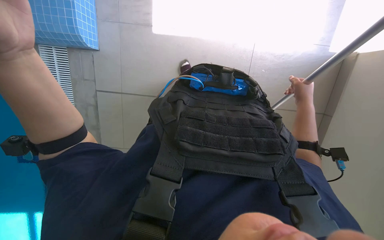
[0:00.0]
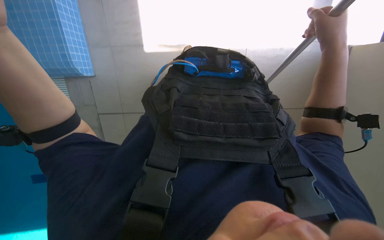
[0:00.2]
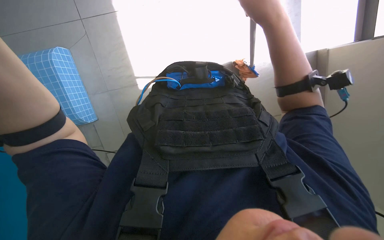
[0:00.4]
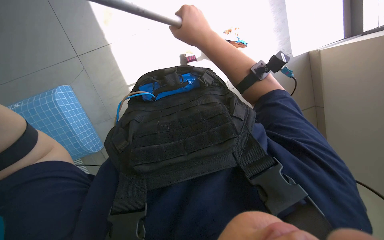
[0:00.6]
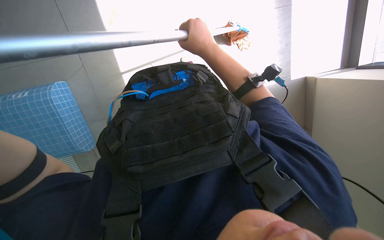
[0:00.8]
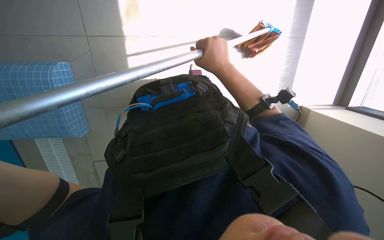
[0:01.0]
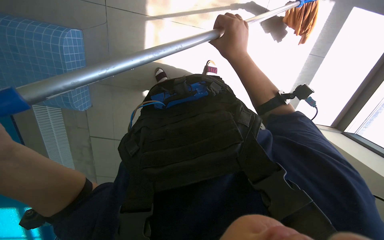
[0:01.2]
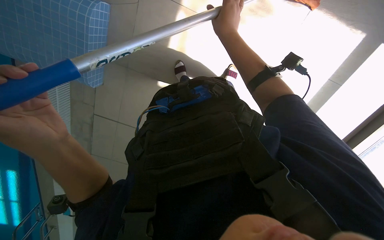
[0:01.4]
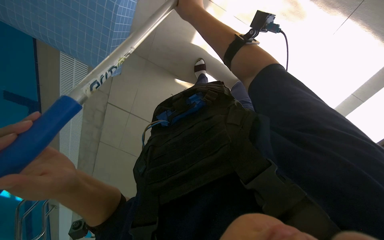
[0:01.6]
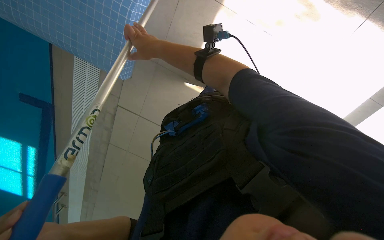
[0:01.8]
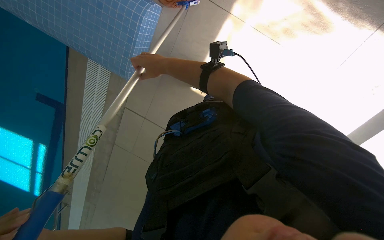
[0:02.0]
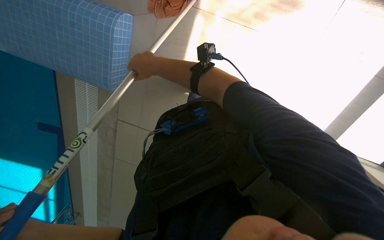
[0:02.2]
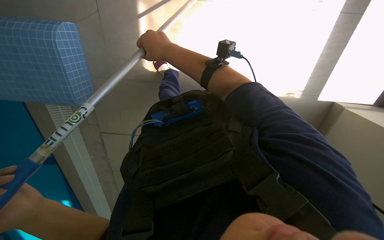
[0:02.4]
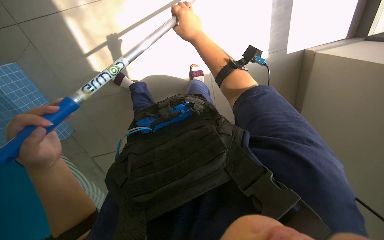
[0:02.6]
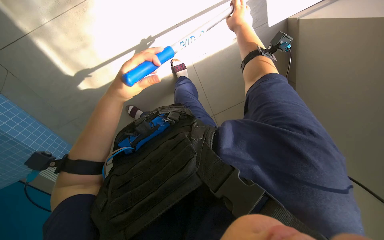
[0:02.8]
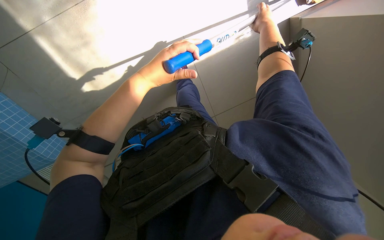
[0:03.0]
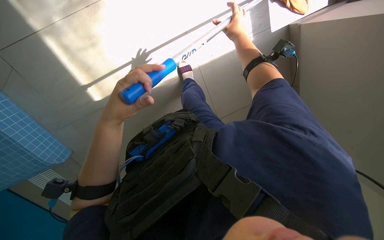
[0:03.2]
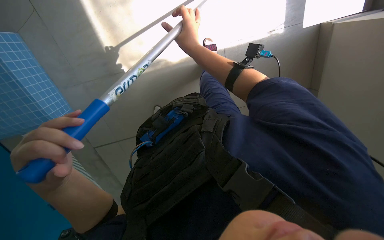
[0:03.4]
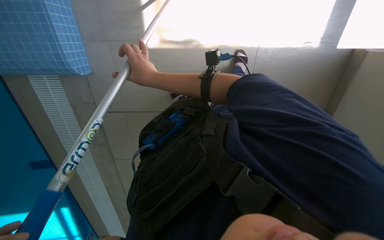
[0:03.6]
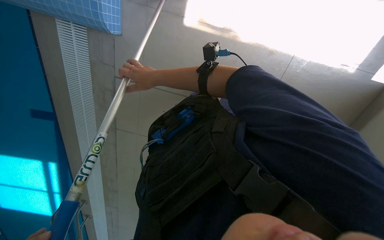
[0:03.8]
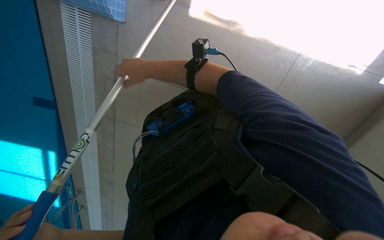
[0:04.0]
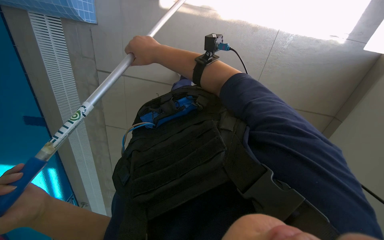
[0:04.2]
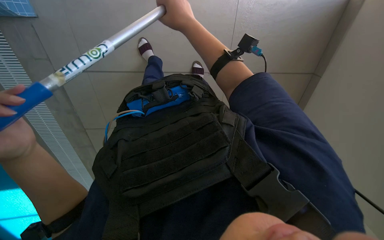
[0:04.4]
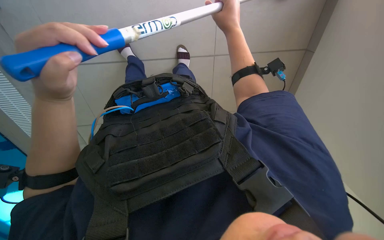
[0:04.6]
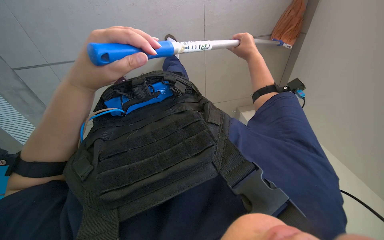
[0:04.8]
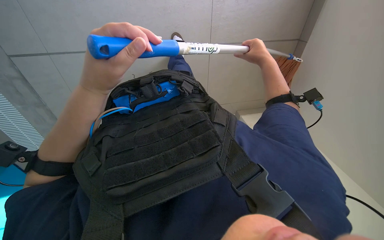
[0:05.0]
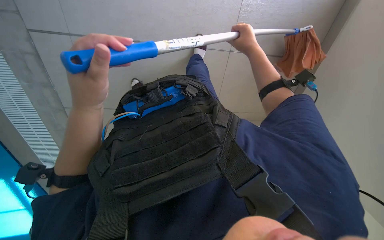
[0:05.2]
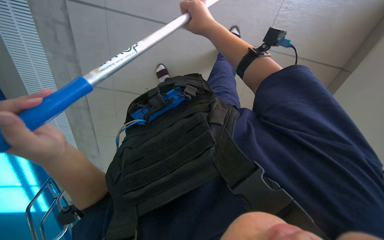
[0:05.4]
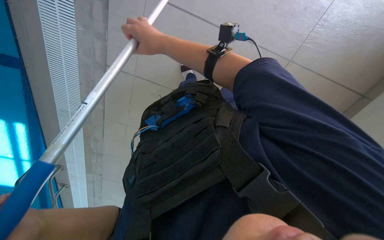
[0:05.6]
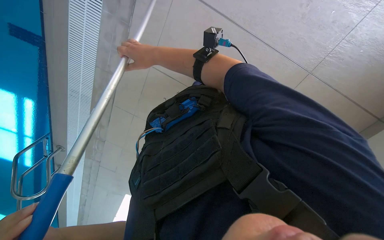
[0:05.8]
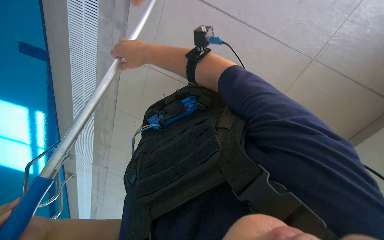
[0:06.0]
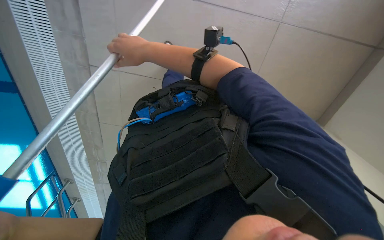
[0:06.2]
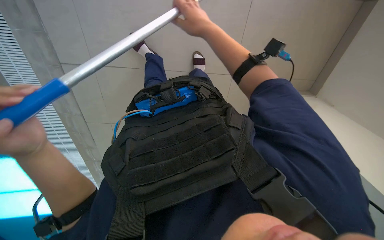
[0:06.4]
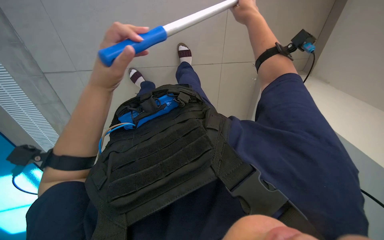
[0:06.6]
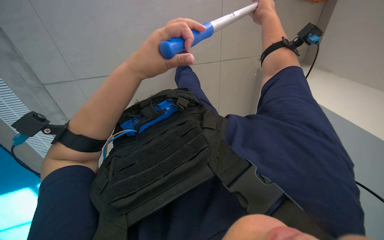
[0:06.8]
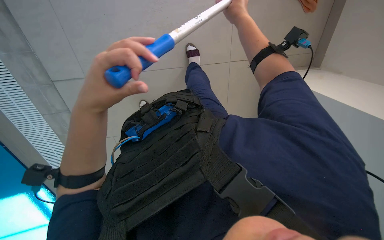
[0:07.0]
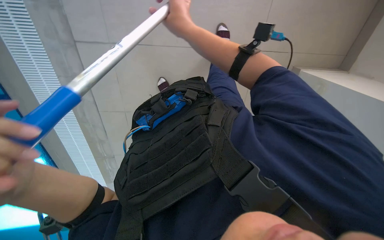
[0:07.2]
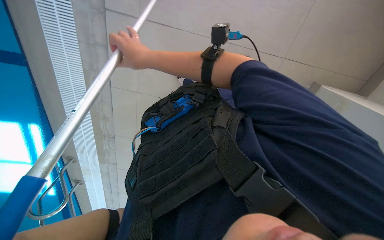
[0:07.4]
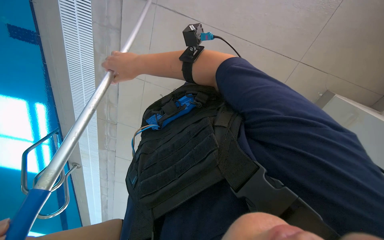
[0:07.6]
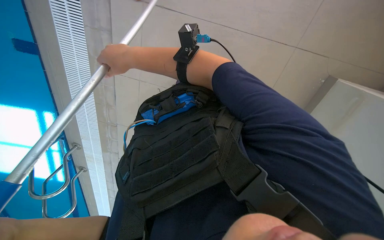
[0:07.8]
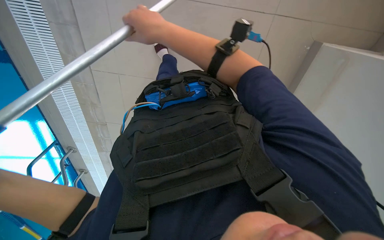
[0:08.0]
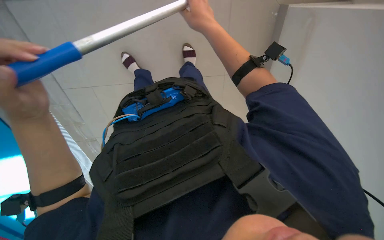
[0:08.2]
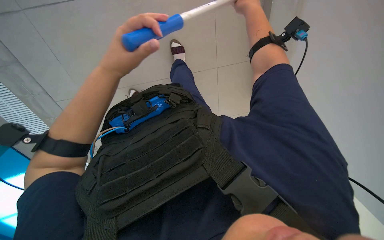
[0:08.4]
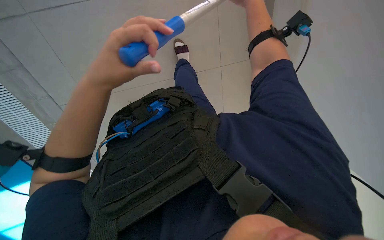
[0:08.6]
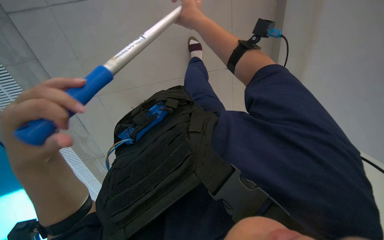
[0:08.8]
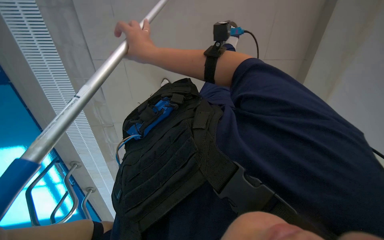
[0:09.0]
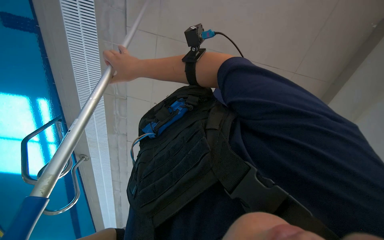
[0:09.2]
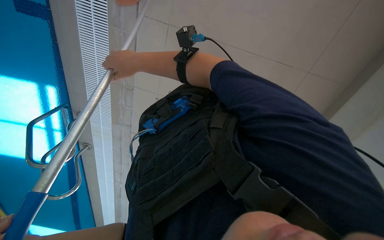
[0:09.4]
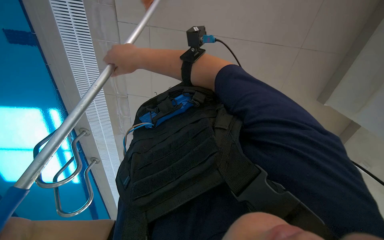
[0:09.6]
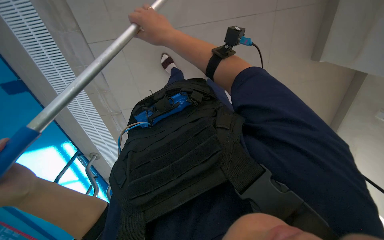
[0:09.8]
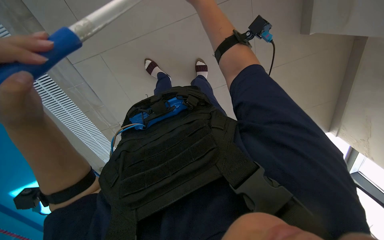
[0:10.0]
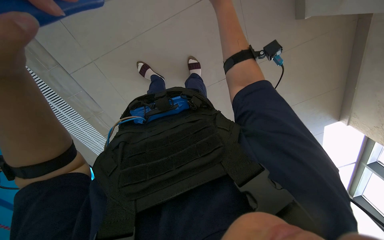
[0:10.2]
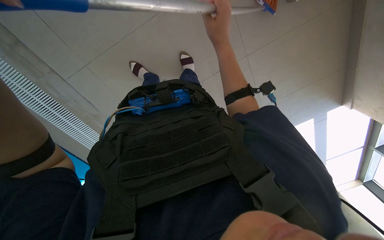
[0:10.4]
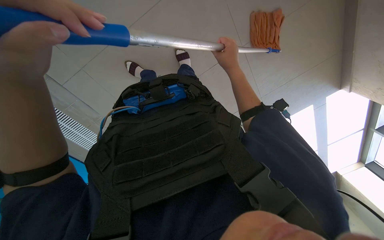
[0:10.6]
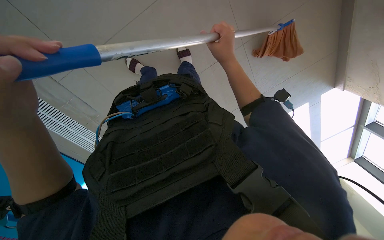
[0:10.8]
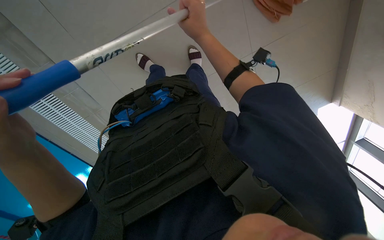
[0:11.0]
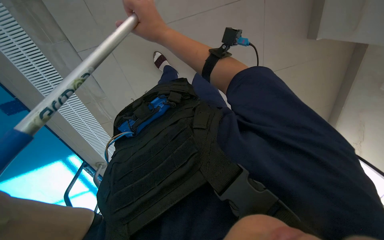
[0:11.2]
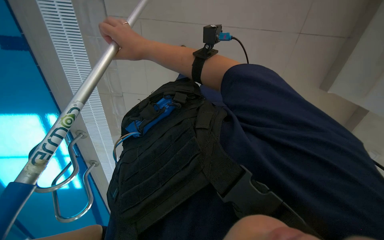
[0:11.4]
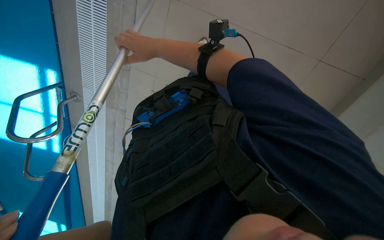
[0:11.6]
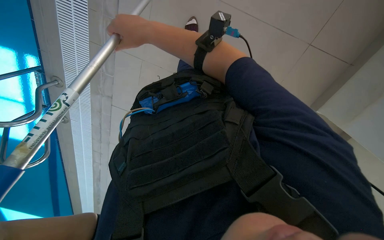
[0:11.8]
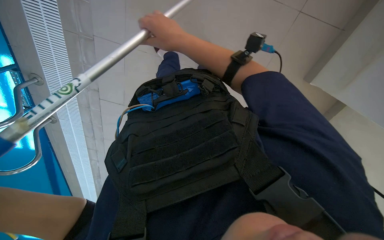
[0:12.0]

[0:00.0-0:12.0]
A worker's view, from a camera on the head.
Job: mopping floor.
The whole recording: Mopping pool deck floor. The worker mops the tiled floor around the pool with a long-handled mop.
0:00.0 to 0:01.6: The camera is aimed approximately 15 degrees further to the left. The scene rotates counterclockwise by roughly 35 degrees.
0:01.6 to 0:03.0: The scene turns some 40 degrees counterclockwise in the picture. The right hand shifts about 50 cm to the right.
0:03.0 to 0:04.4: The right hand heads to the left, covering roughly 25 cm.
0:04.4 to 0:06.0: The view pans to the left by roughly 15 degrees. The right hand travels to the right and back again, roughly 25 cm each way.
0:06.0 to 0:07.6: The right hand reaches some 30 cm to the right, then returns.
0:09.0 to 0:10.4: The wearer looks about 15 degrees further upward. The right hand goes roughly 10 cm to the right.
0:10.4 to 0:12.0: The wearer looks some 15 degrees further downward. The right hand shifts approximately 10 cm to the left.

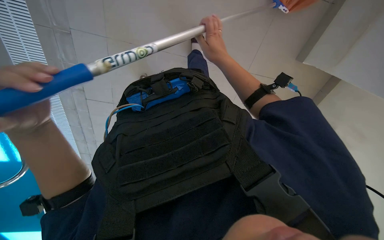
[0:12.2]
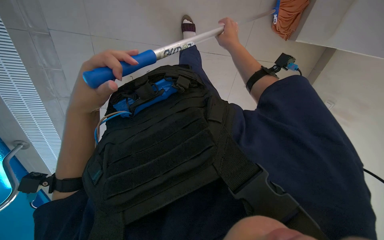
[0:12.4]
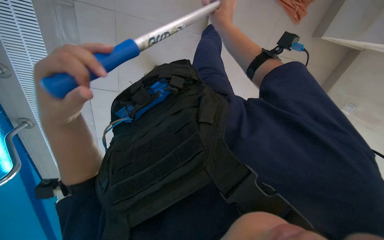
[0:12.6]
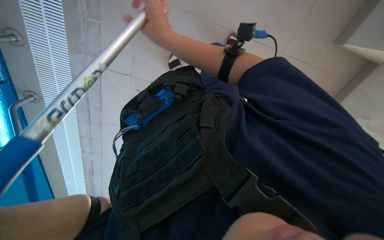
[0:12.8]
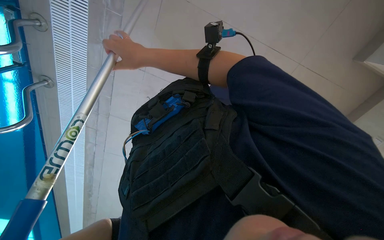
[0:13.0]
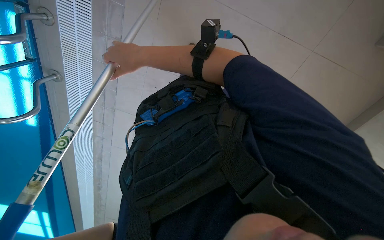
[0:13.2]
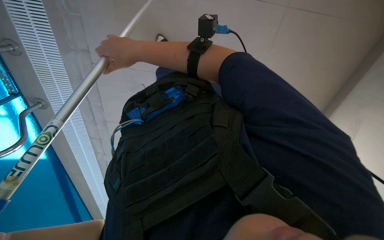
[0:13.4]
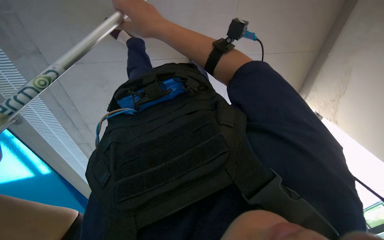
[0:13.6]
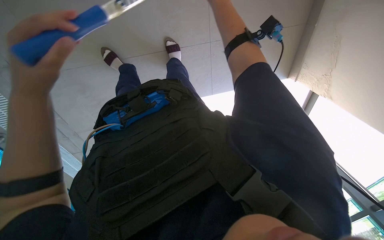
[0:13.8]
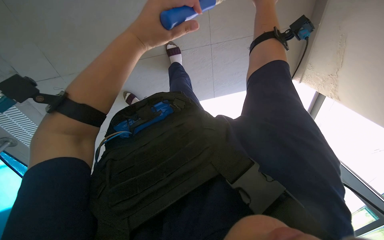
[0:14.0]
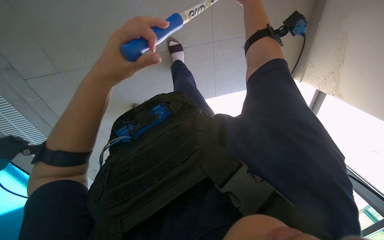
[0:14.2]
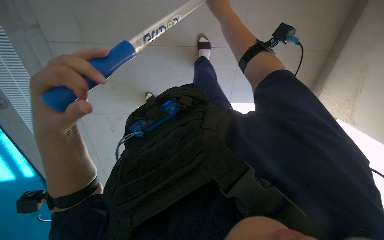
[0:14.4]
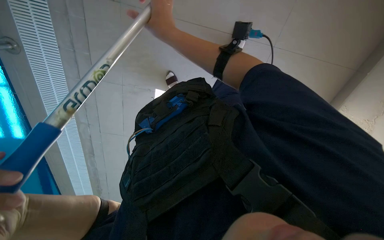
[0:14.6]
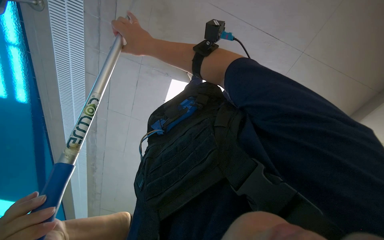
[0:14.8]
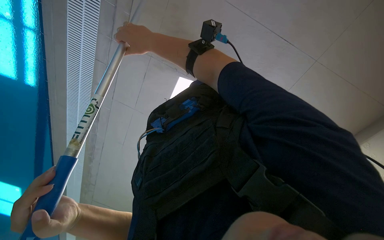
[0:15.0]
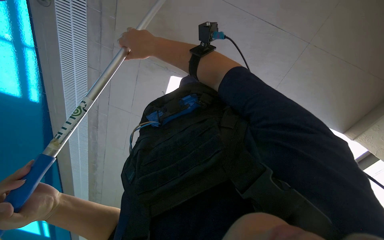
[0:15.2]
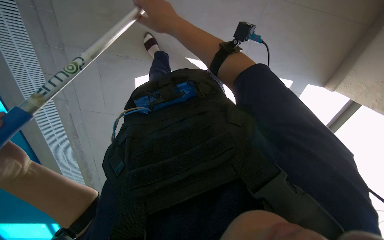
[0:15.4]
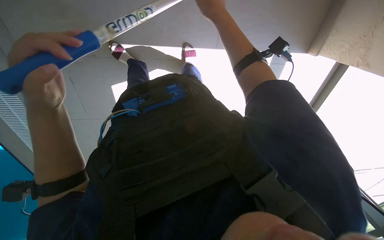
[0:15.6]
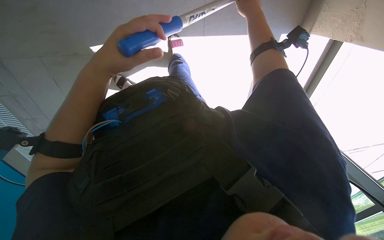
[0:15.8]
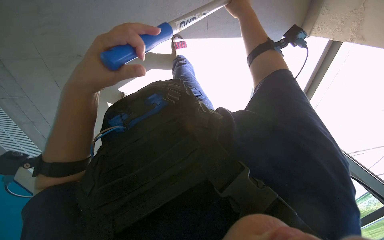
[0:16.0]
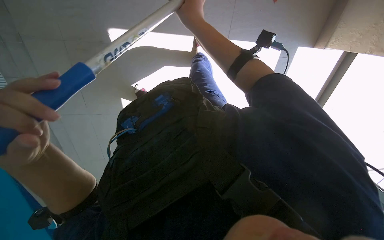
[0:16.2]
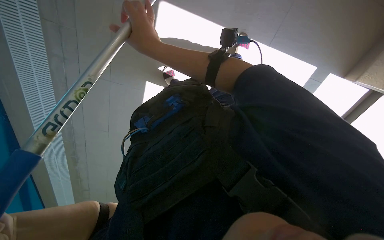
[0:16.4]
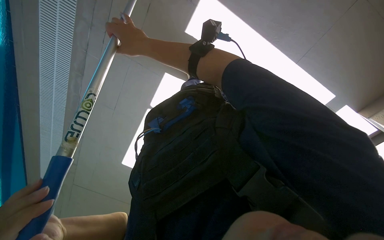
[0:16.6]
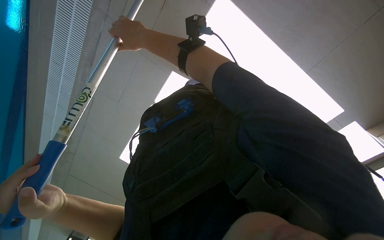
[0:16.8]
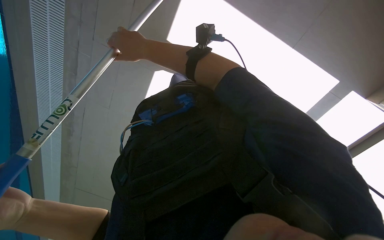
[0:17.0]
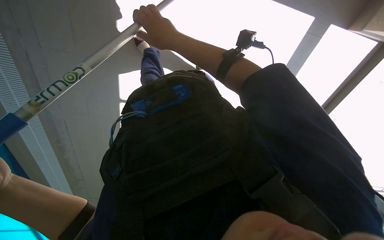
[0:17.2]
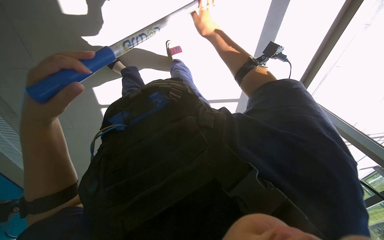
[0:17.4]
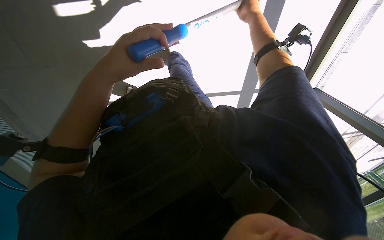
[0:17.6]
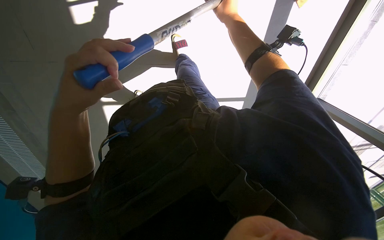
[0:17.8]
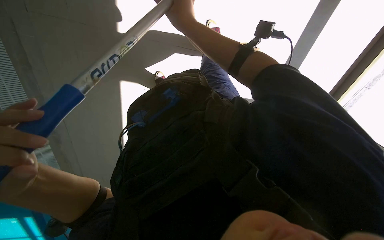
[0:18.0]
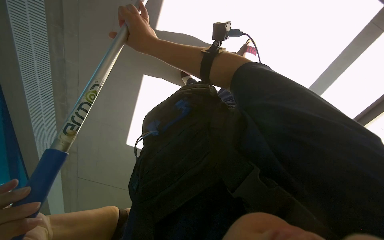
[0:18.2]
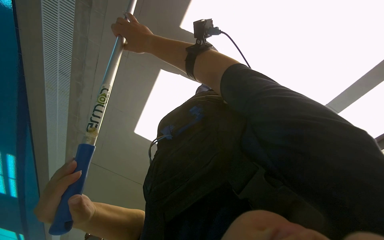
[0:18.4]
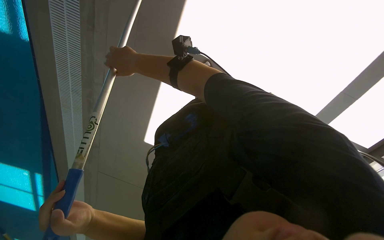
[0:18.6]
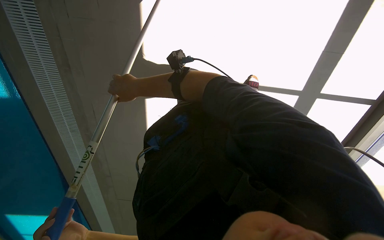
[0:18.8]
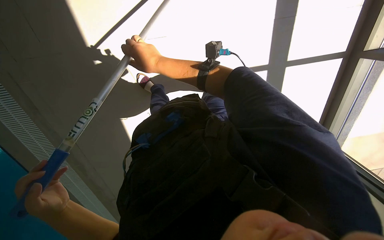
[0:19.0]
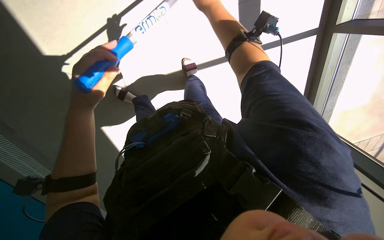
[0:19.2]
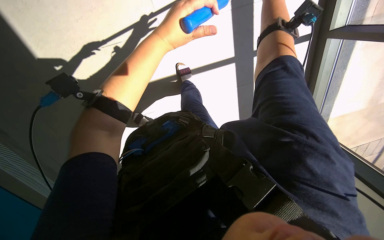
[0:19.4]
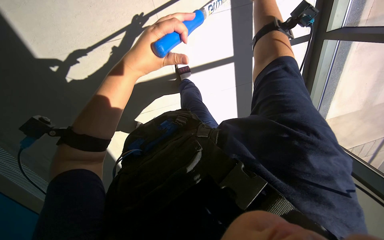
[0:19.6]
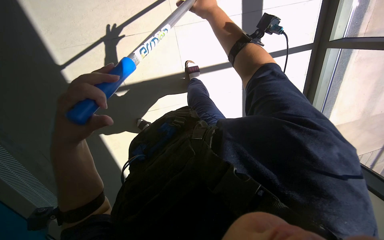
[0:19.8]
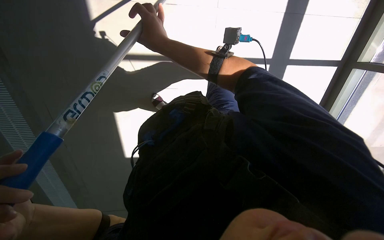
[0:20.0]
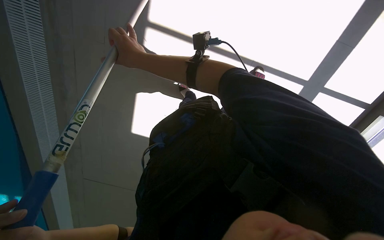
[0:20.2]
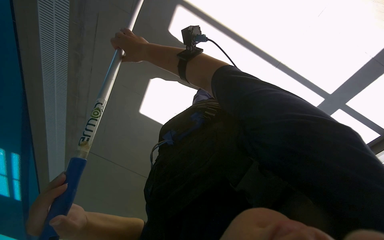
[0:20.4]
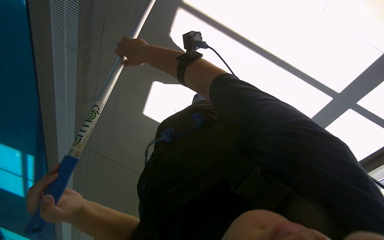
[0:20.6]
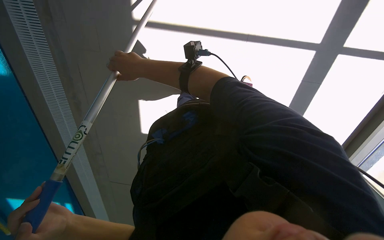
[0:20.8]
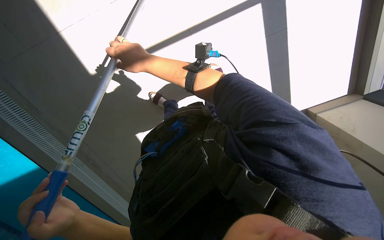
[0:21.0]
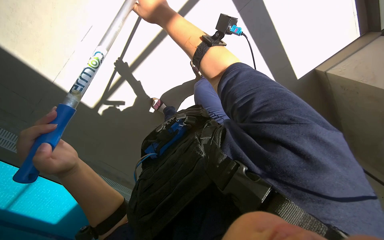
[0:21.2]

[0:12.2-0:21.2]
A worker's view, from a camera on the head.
Job: mopping floor.
The whole recording: Mopping pool deck floor. The worker mops the tiled floor around the pool with a long-handled mop.
0:13.8 to 0:15.2: The view swings roughly 15 degrees to the left.
0:15.2 to 0:16.6: The right hand moves roughly 20 cm to the right and comes back.
0:16.6 to 0:18.2: The right hand reaches some 25 cm to the right, then returns.
0:19.8 to 0:21.2: The right hand moves to the left, about 25 cm.
